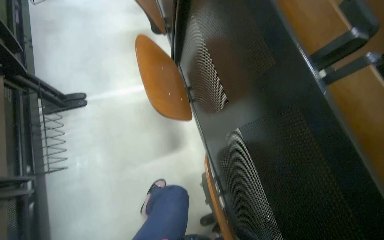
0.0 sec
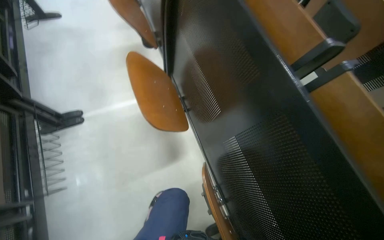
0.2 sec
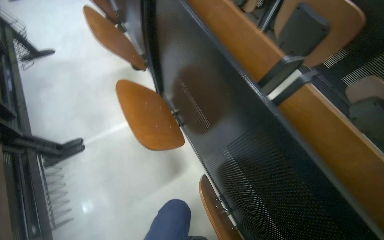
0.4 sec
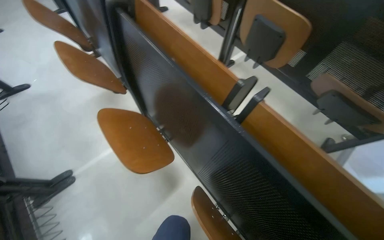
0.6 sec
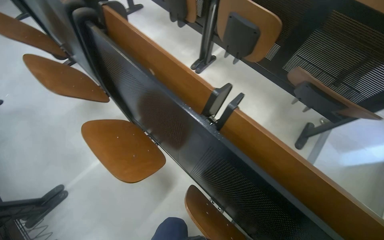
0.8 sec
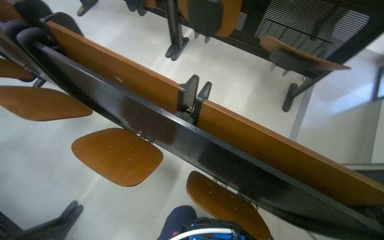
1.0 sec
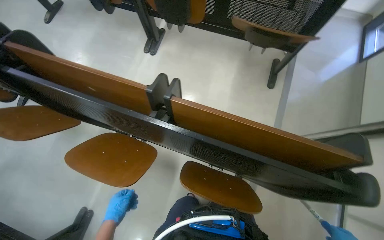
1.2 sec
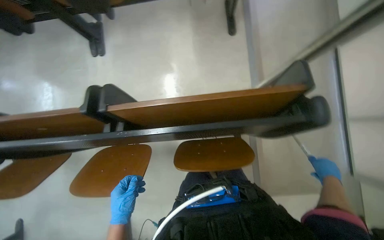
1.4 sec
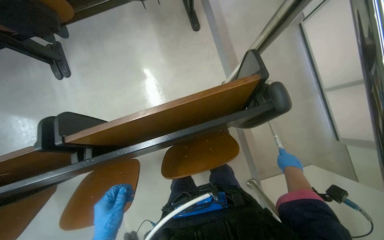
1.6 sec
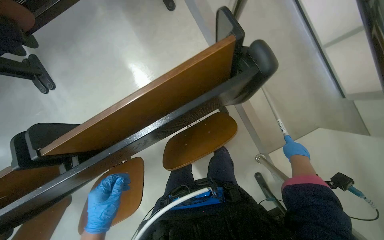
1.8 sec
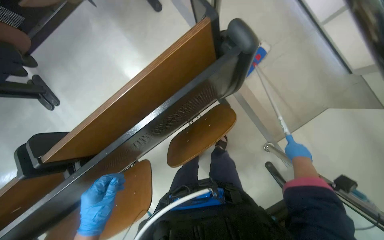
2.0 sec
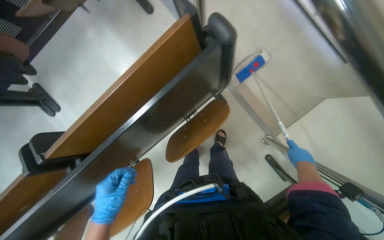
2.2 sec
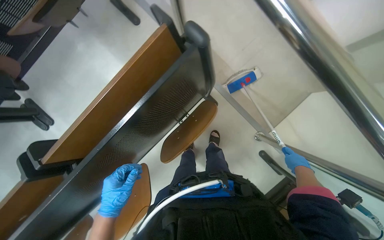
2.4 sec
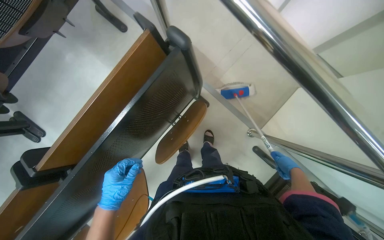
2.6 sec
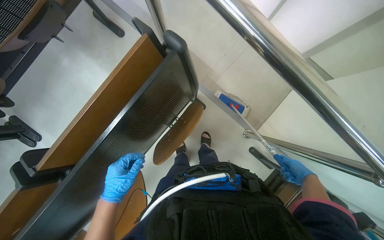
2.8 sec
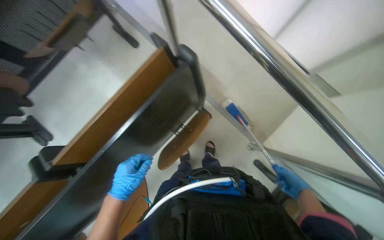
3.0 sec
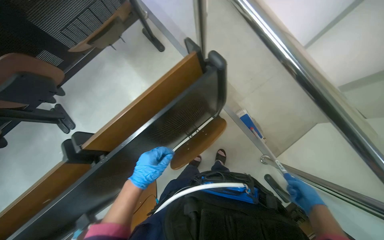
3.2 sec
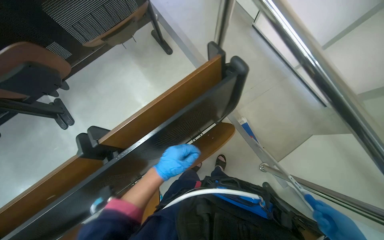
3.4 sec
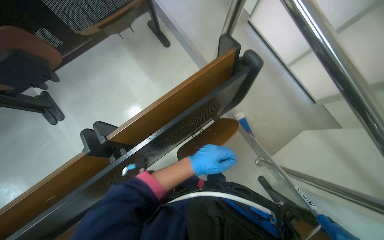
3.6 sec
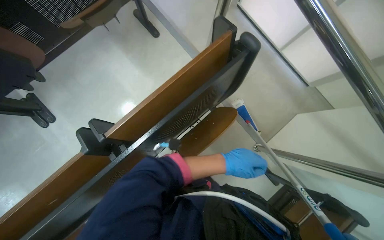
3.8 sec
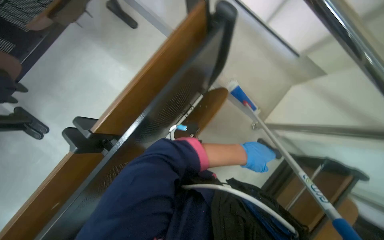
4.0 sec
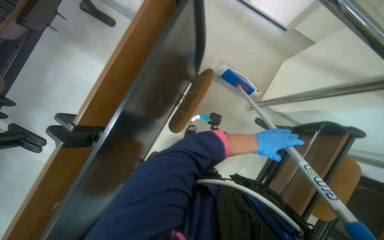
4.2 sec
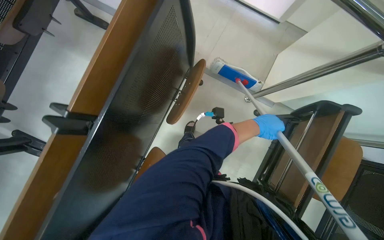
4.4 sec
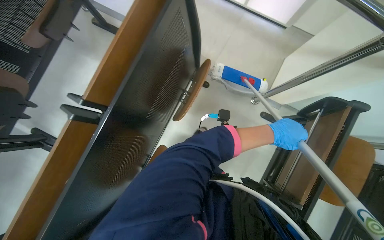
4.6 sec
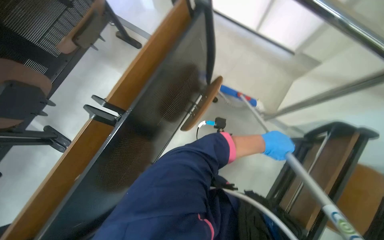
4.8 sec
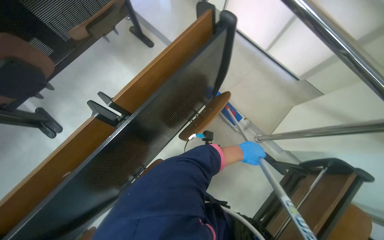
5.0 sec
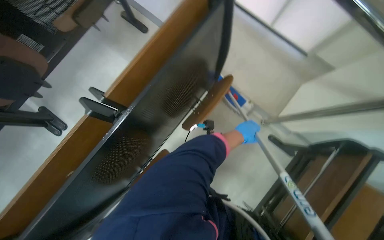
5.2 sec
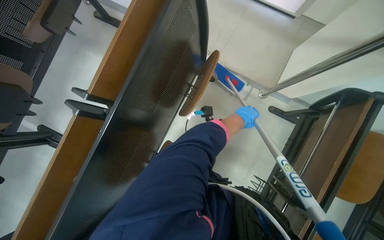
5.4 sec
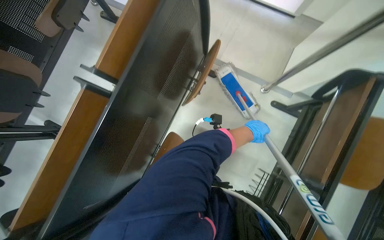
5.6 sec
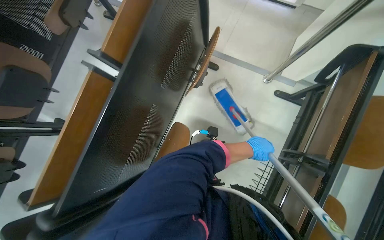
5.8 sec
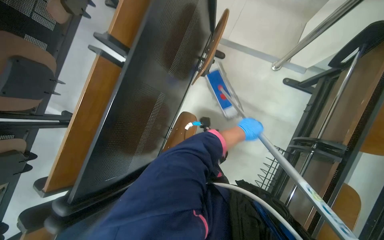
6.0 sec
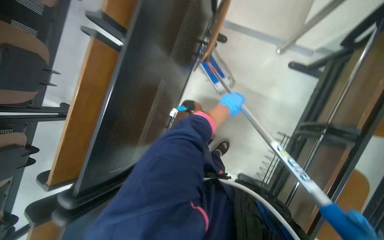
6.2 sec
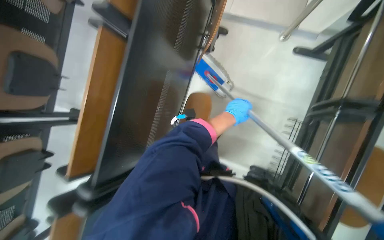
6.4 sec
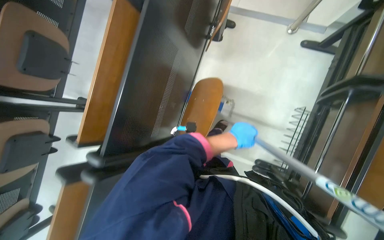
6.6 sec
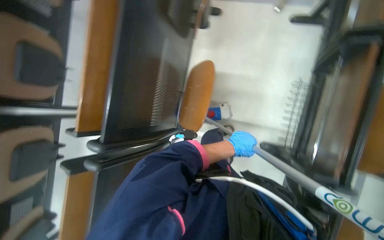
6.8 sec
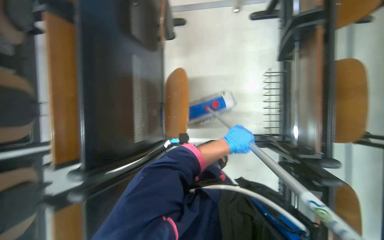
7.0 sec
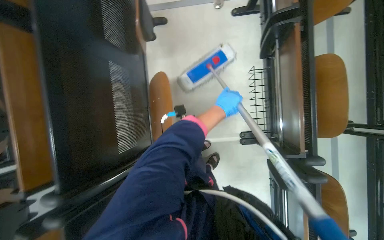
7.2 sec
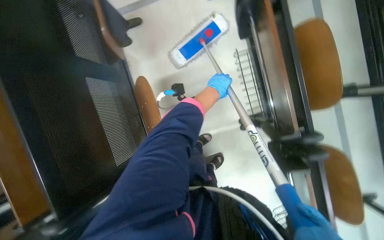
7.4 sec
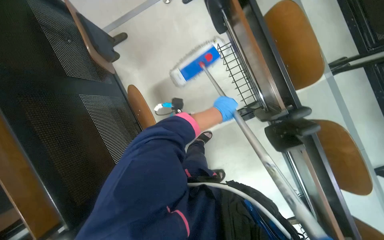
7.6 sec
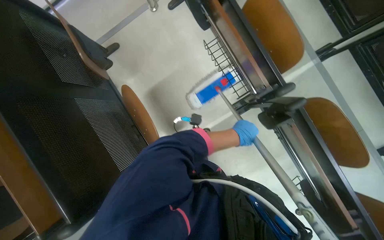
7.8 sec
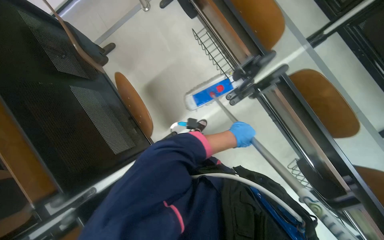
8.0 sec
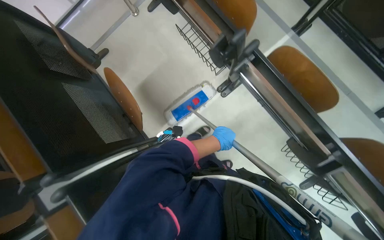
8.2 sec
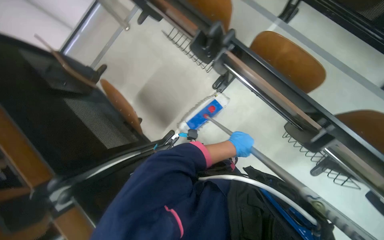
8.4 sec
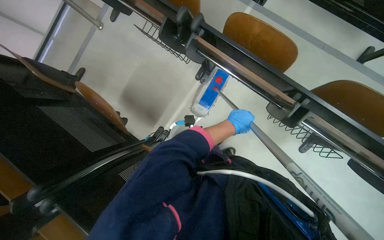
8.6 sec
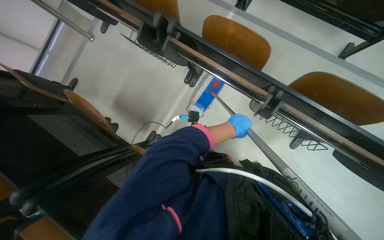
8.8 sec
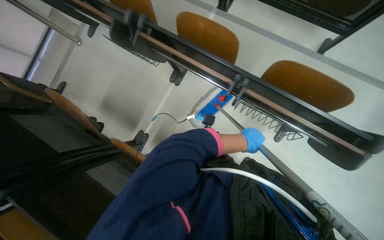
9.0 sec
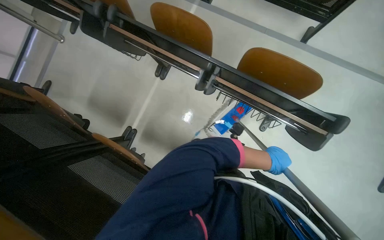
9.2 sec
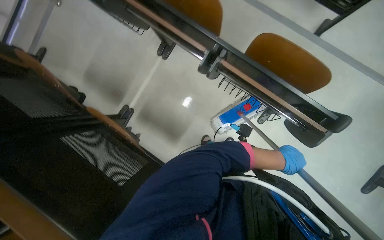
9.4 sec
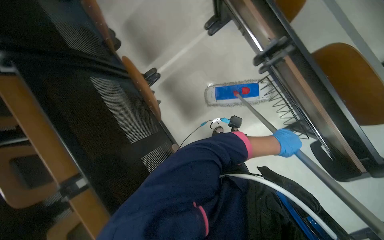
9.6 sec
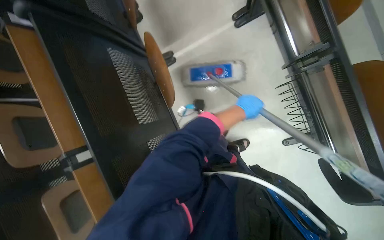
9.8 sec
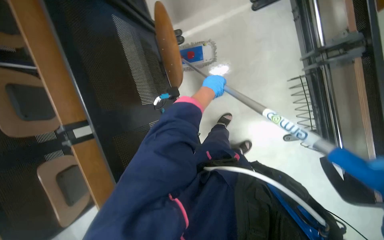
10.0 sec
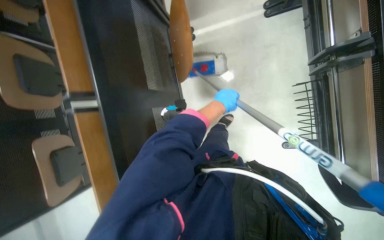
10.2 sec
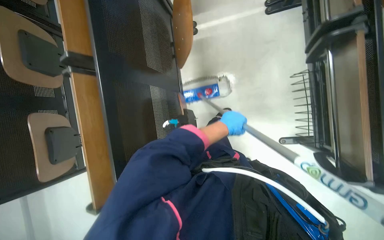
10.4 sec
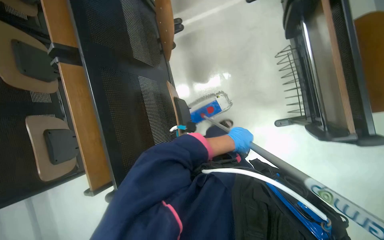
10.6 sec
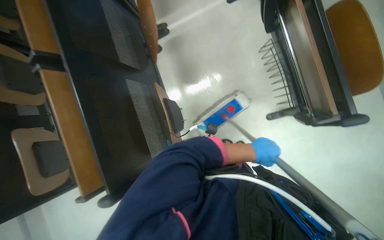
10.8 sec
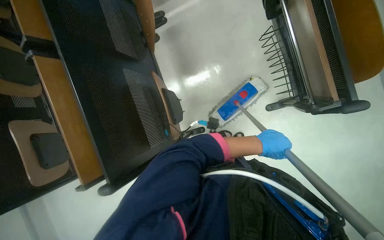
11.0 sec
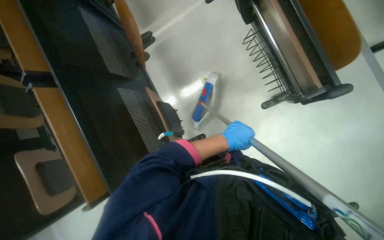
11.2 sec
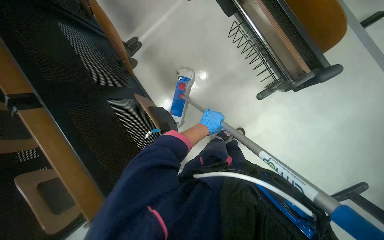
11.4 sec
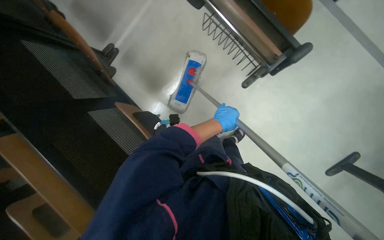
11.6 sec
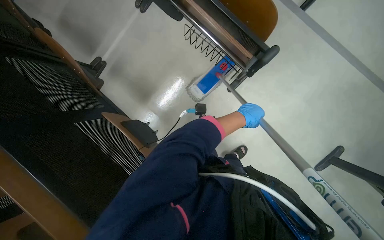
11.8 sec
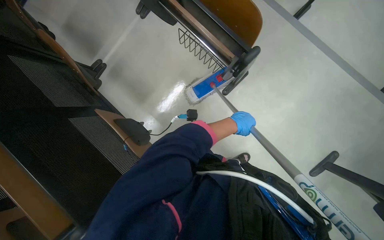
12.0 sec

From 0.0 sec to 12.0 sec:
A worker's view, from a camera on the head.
Job: mopping floor.
The whole recording: Mopping auditorium floor. The worker mops the floor in the auditorium.
From 0.0 sec to 1.6 sec: The head travels about 40 cm. Everything in view rotates roughly 70 degrees counterclockwise.
From 1.6 sec to 3.0 sec: The right hand shifts about 25 cm down the picture, while the left hand heads up the picture, covering approximately 10 cm.
From 3.0 sec to 4.4 sec: The left hand moves to the right, roughly 35 cm.
From 4.4 sec to 6.0 sec: The left hand goes nearer and farther, roughly 15 cm each way, reversing 2 times.
From 6.0 sec to 7.6 sec: The scene turns roughly 50 degrees counterclockwise in the picture.
From 7.6 sec to 9.0 sec: The camera is carried about 70 cm. The scene turns some 35 degrees counterclockwise in the picture.
From 9.0 sec to 10.4 sec: The view tilts roughly 15 degrees downward. The scene turns some 50 degrees clockwise in the picture.
From 10.4 sec to 12.0 sec: The scene rotates counterclockwise by roughly 35 degrees. The left hand swings left and right, approximately 20 cm each way, with 2 reversals.

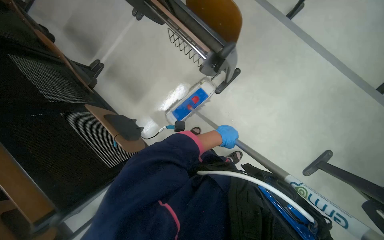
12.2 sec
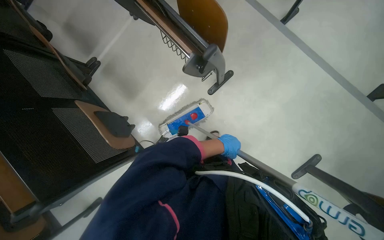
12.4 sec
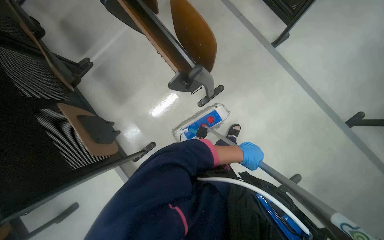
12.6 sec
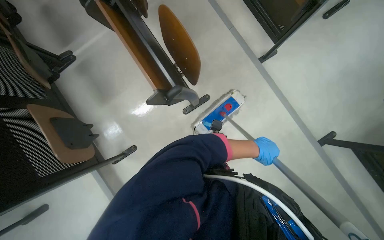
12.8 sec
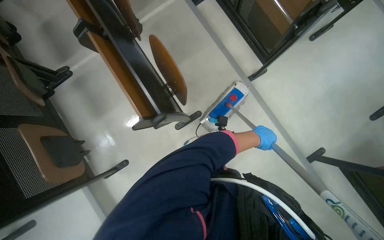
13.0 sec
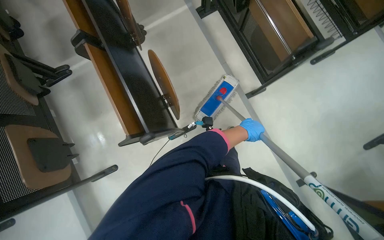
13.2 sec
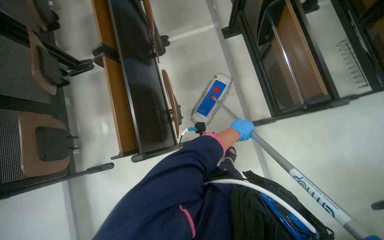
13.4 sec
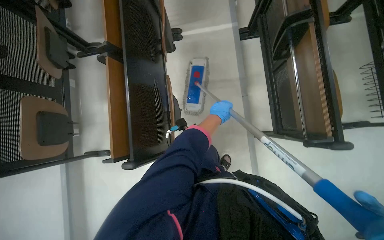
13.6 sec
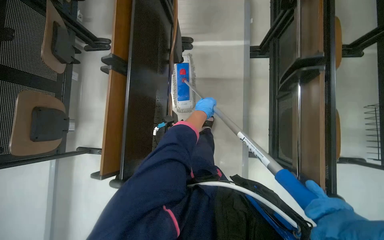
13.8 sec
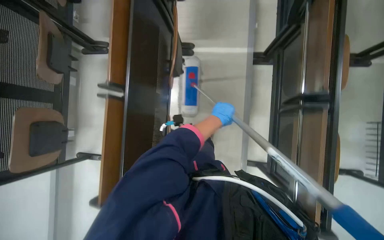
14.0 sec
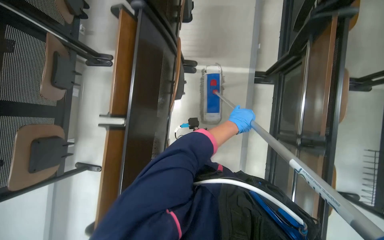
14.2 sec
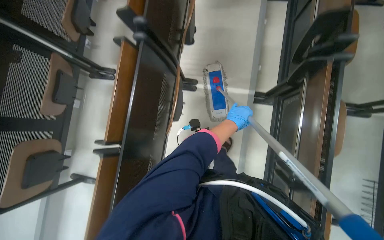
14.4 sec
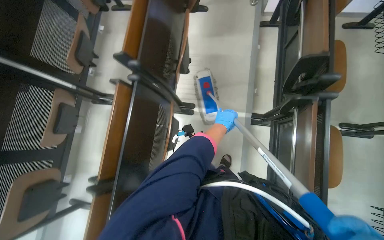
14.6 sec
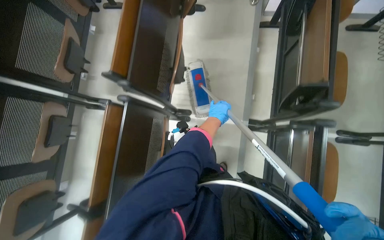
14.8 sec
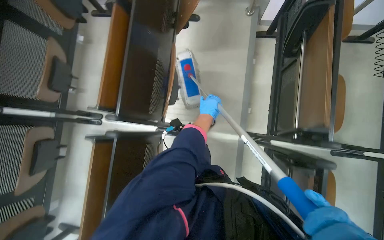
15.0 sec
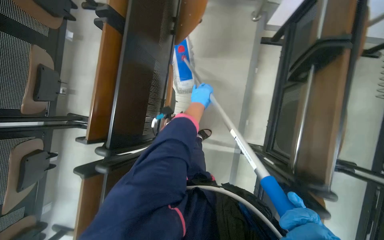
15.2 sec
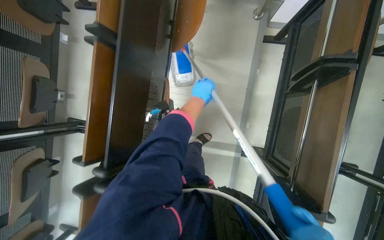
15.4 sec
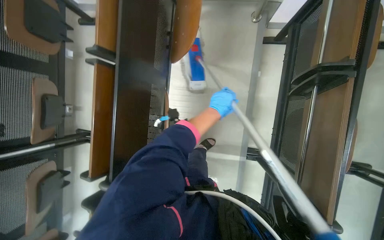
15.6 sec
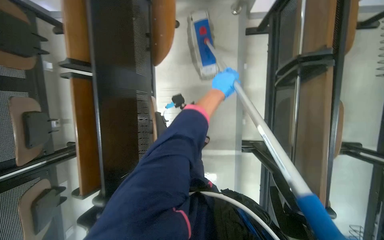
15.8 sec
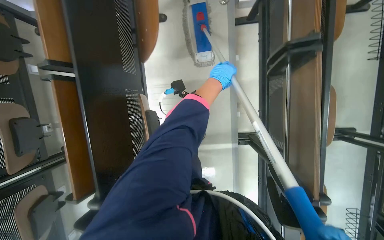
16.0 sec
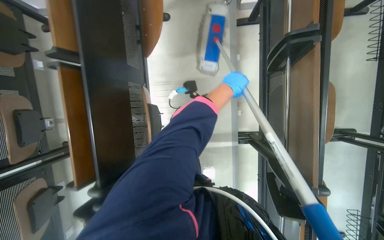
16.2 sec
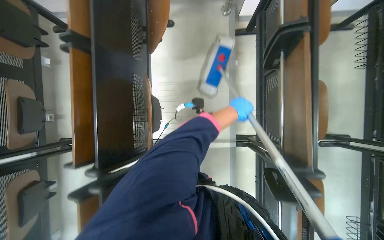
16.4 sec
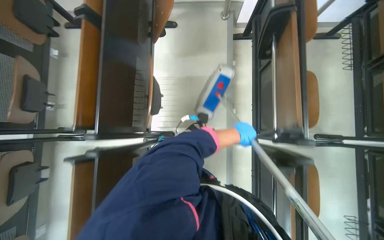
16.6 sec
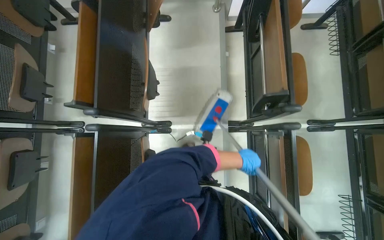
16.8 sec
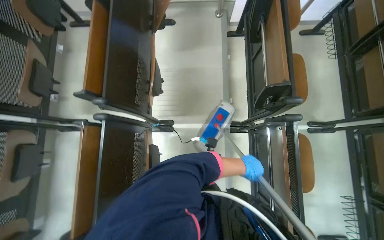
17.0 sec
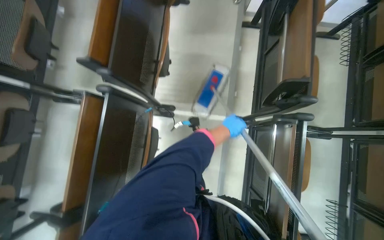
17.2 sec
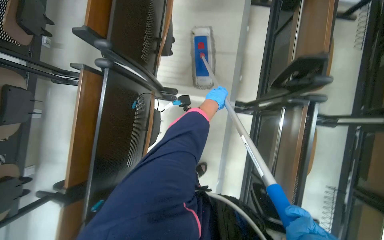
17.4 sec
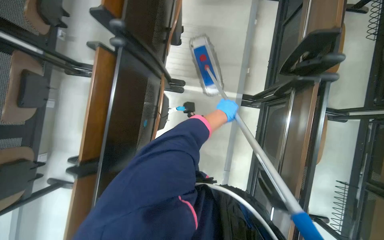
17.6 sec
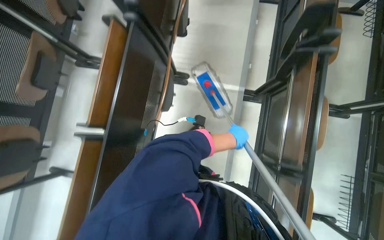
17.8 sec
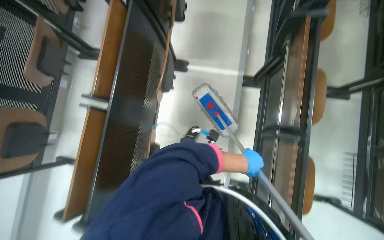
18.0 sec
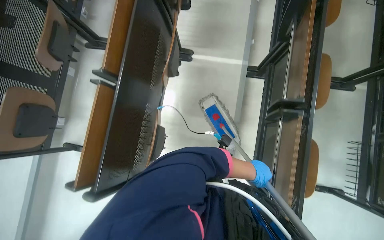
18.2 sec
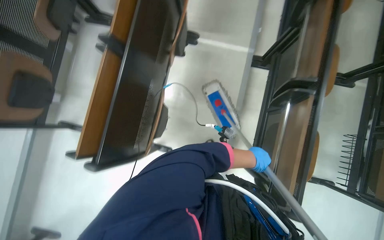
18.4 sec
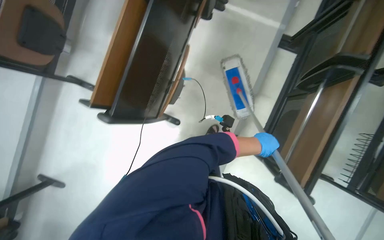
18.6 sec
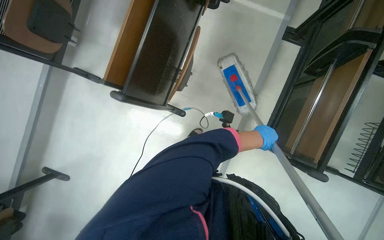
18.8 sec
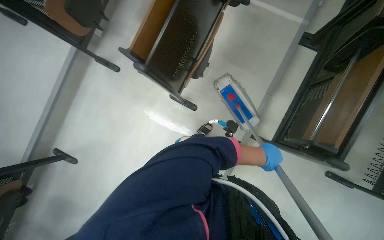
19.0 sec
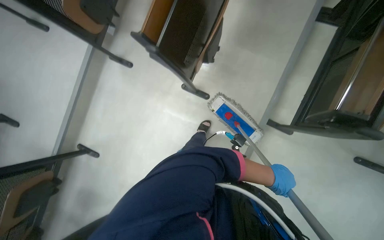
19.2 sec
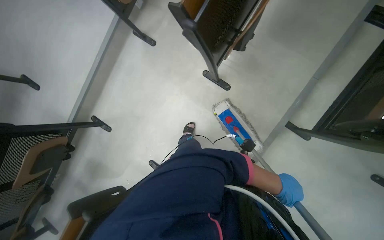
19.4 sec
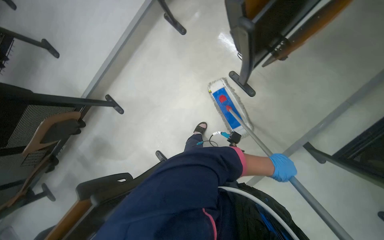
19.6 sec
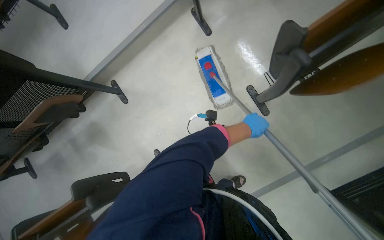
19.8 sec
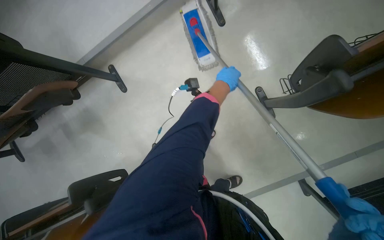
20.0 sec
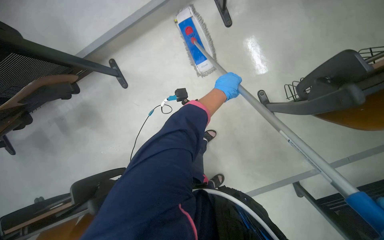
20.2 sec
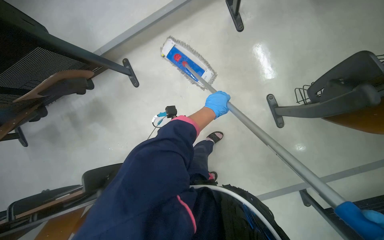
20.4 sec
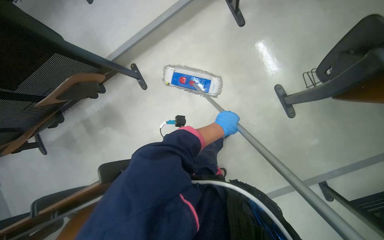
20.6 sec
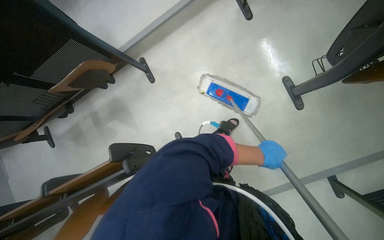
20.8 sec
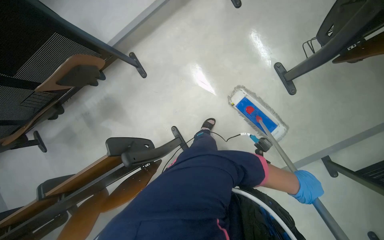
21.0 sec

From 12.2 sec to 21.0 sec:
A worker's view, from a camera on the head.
Job: mopping floor.
The whole recording: Mopping auditorium floor. The worker mops the floor in the auditorium.
From 12.2 sec to 13.6 sec: The wearer moves roughly 60 cm. The scene turns roughly 40 degrees clockwise in the picture.
From 13.6 sec to 15.2 sec: The camera is carried some 1 m.
From 15.2 sec to 16.6 sec: The left hand heads to the right and down the picture, covering approximately 35 cm.
From 16.6 sec to 18.0 sec: The camera travels approximately 70 cm.
From 18.0 sec to 19.6 sec: The camera travels approximately 80 cm. The head turns to the left by some 35 degrees. The view tips downward by roughly 15 degrees.
From 19.6 sec to 21.0 sec: The left hand travels up the picture and back again, approximately 50 cm each way.
